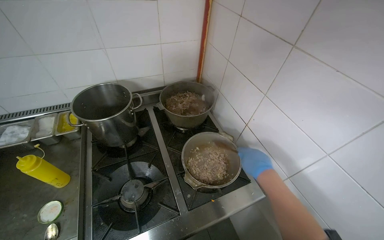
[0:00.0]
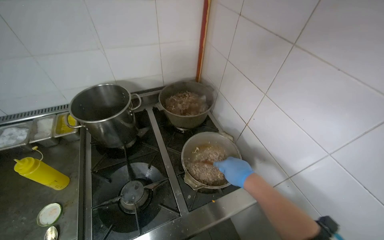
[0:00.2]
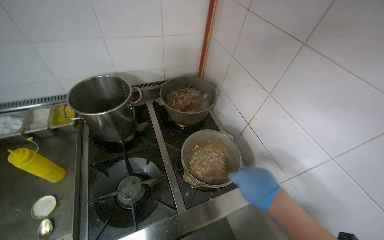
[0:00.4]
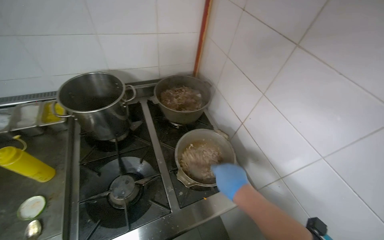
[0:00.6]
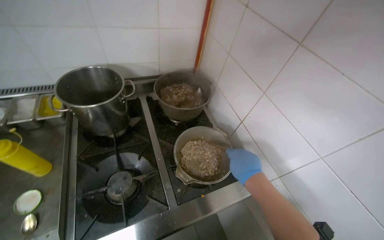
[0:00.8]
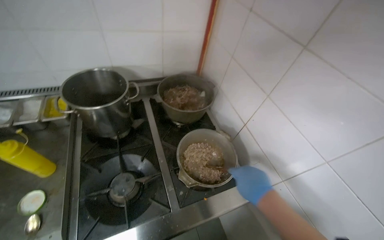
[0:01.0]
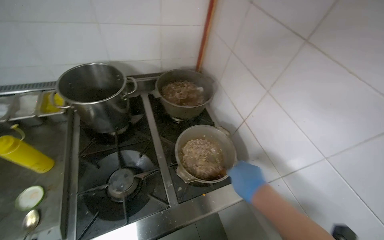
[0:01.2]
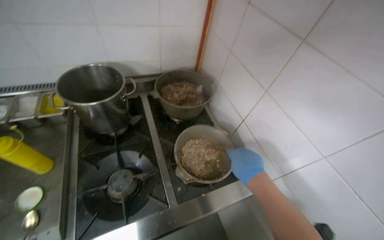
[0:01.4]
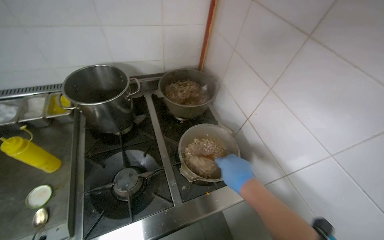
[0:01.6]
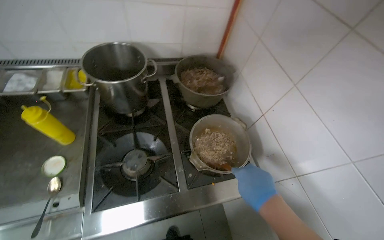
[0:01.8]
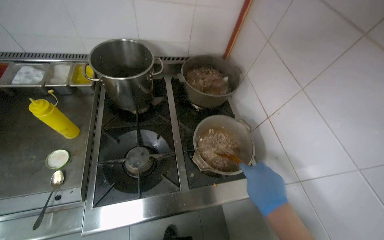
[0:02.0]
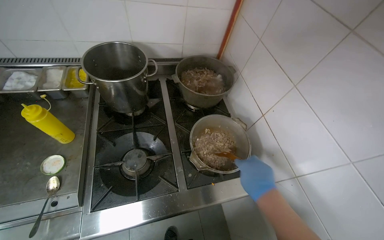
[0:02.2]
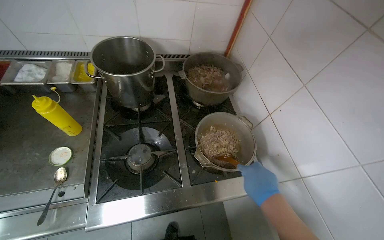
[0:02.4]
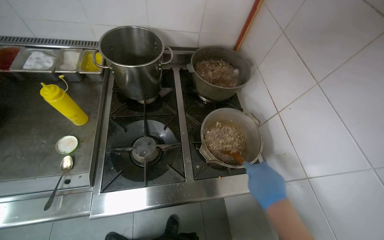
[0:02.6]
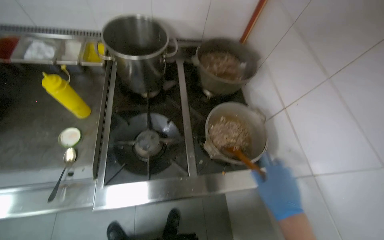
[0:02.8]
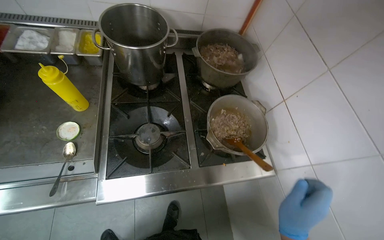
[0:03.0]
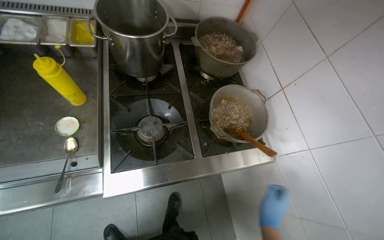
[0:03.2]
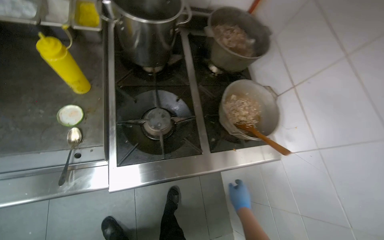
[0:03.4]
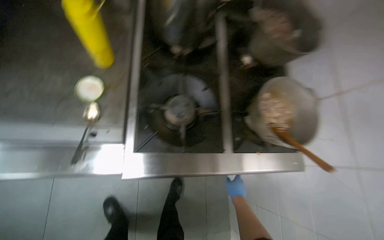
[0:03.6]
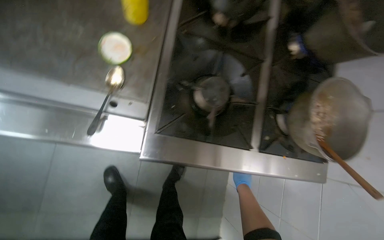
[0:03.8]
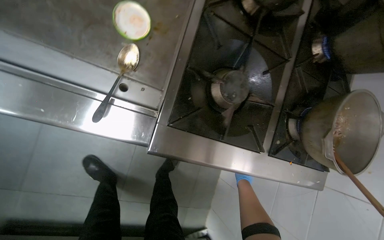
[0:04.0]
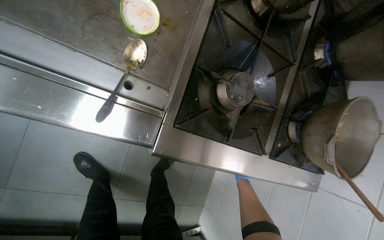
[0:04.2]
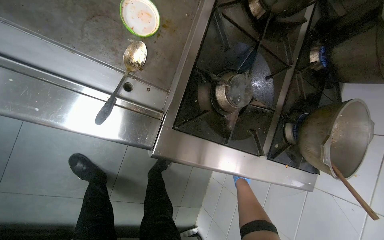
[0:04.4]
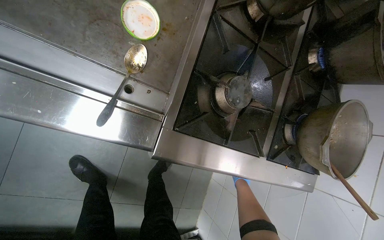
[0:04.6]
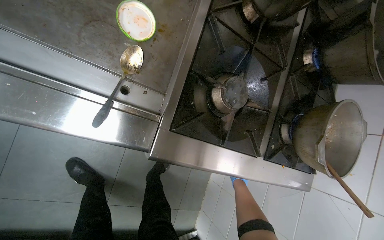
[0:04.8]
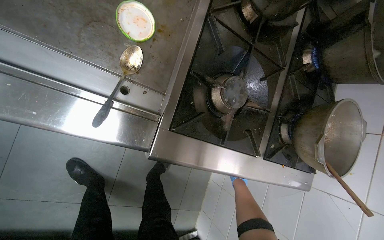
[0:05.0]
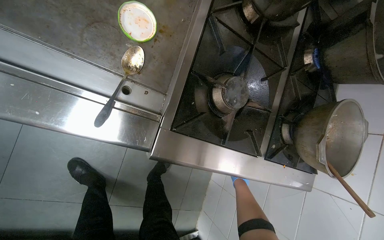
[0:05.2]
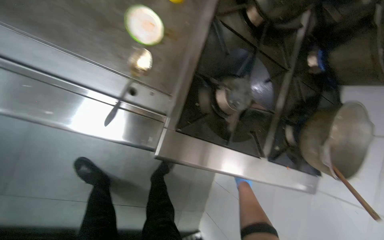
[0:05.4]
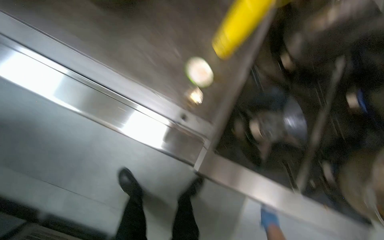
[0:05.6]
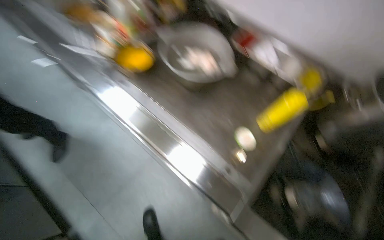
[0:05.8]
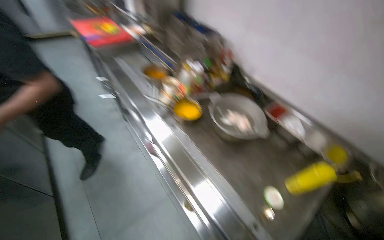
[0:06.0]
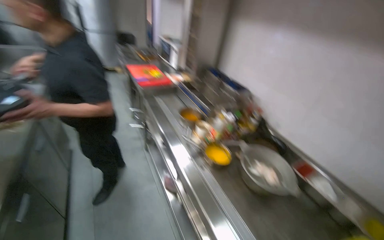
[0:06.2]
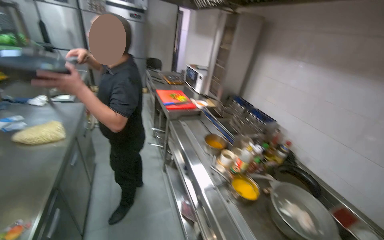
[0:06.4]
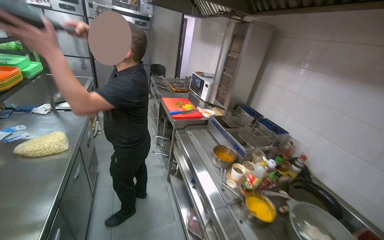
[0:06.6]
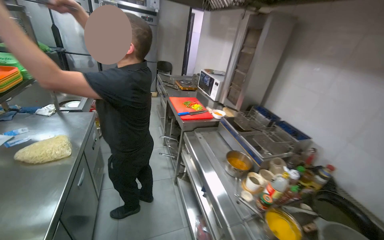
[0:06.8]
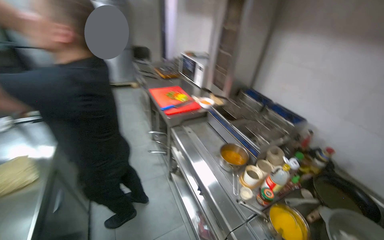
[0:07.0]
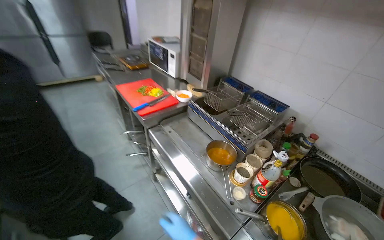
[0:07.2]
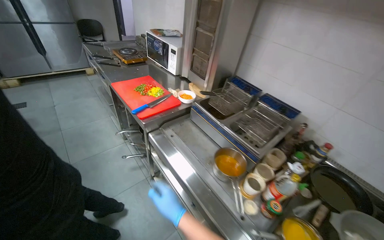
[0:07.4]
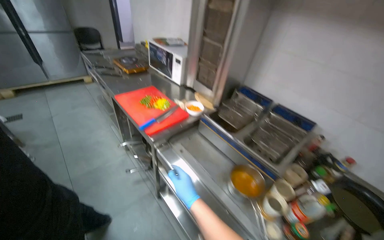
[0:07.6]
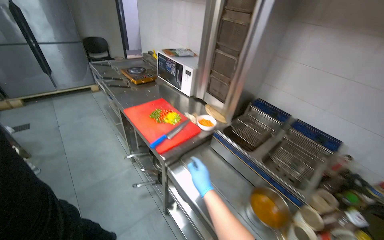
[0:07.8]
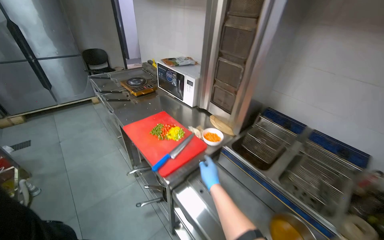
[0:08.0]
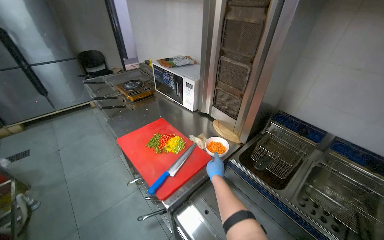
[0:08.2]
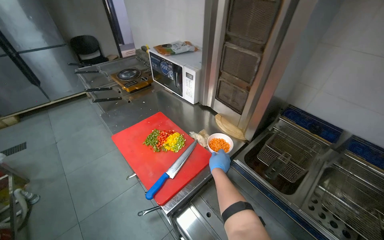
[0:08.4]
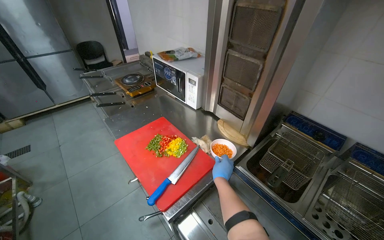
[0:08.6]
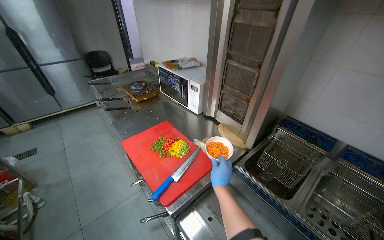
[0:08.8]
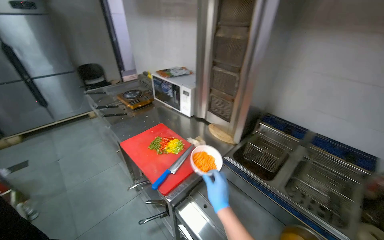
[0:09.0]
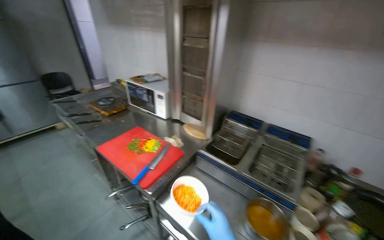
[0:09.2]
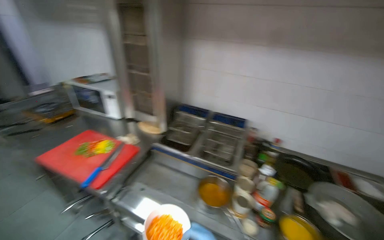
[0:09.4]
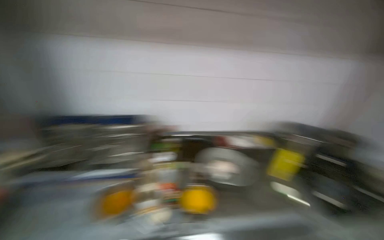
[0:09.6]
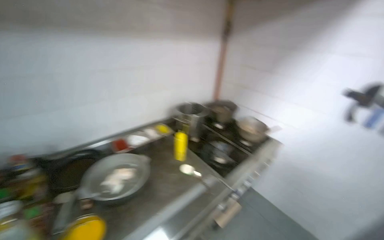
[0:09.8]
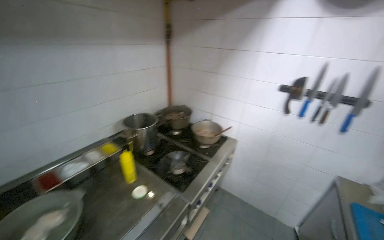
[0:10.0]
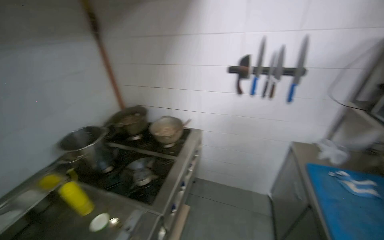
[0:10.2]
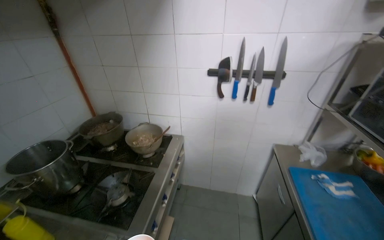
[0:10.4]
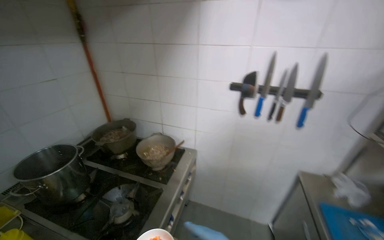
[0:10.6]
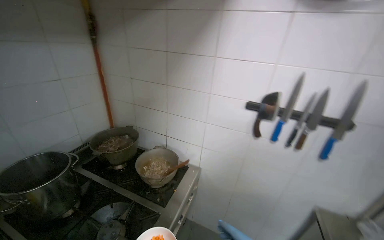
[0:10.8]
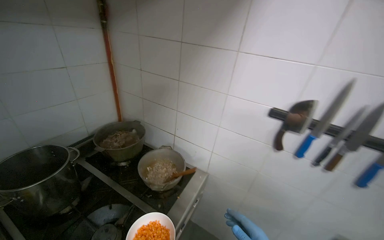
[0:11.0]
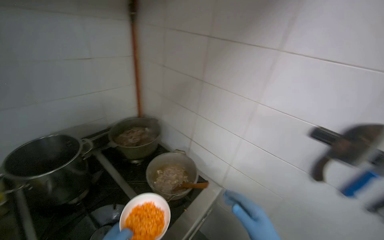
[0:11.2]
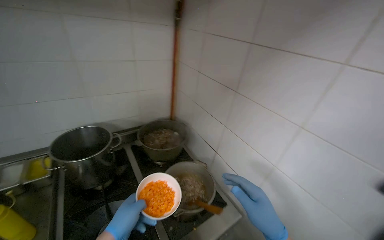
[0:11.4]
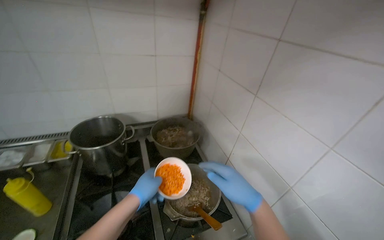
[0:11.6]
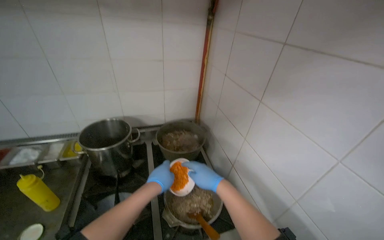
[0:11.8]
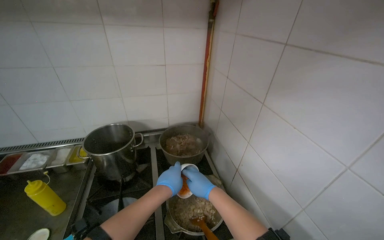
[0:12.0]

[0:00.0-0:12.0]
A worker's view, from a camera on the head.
Job: cooking food.
The whole recording: Adding ingredients and stirring food. The worker stirs food in a pot on the stove, occasionally pausing.
0:01.6 to 0:03.0: The right hand goes about 15 cm down the picture.
0:03.0 to 0:04.4: The camera travels roughly 50 cm. The view tilts some 20 degrees downward. Everything in view rotates some 30 degrees clockwise.
0:04.4 to 0:06.0: The camera travels approximately 50 cm. The head turns to the left by roughly 40 degrees. The view tilts some 50 degrees upward.
0:06.0 to 0:07.6: The head travels roughly 90 cm.
0:07.6 to 0:09.0: The right hand goes farther from the camera and returns, some 40 cm each way.
0:09.0 to 0:10.4: The camera is carried approximately 1 m. The wearer looks approximately 110 degrees further to the right.
0:10.4 to 0:12.0: The wearer moves some 70 cm. The wearer's head swings some 65 degrees to the left.

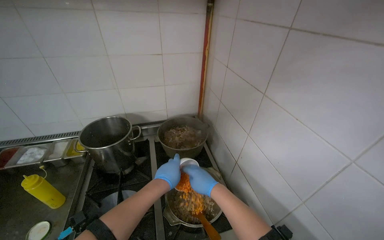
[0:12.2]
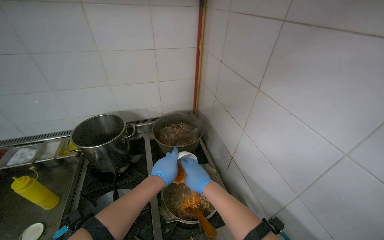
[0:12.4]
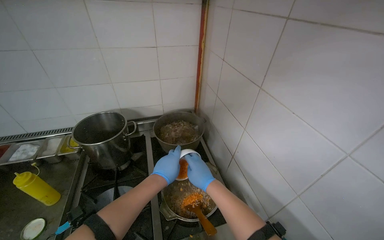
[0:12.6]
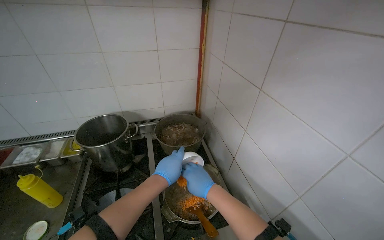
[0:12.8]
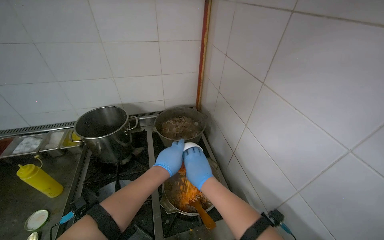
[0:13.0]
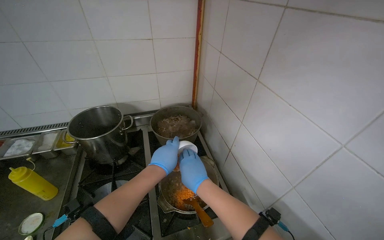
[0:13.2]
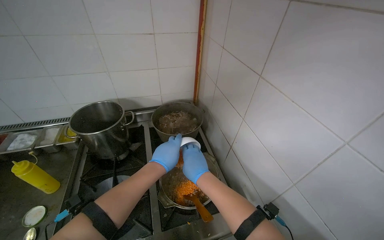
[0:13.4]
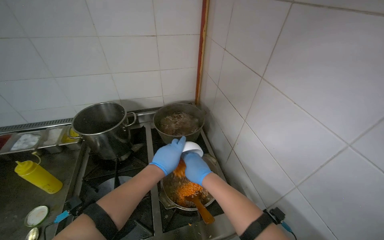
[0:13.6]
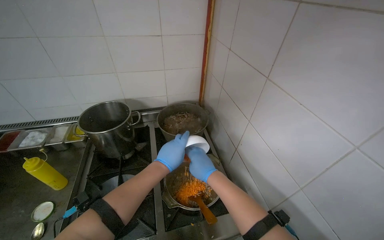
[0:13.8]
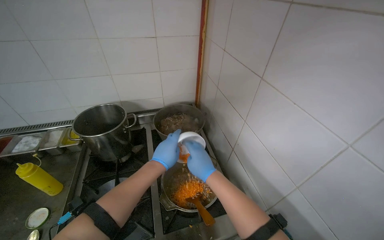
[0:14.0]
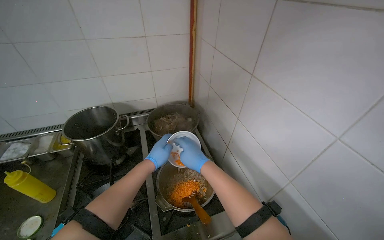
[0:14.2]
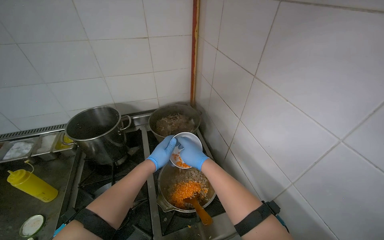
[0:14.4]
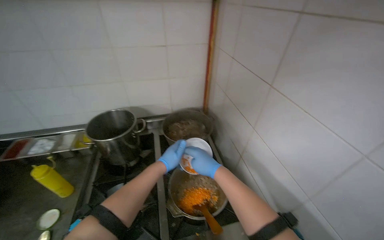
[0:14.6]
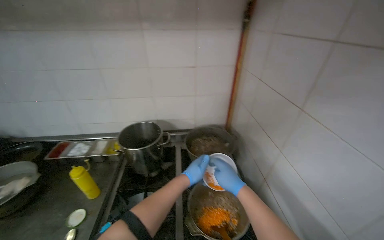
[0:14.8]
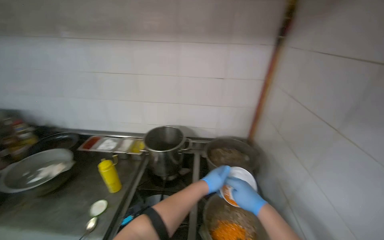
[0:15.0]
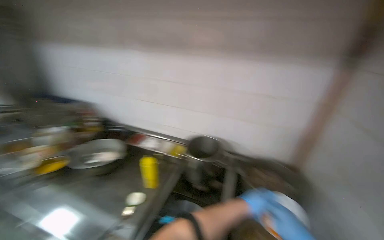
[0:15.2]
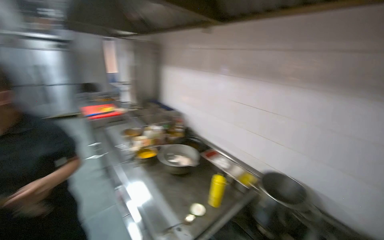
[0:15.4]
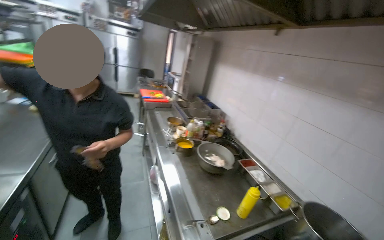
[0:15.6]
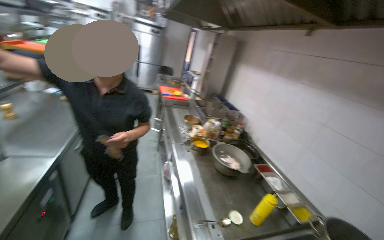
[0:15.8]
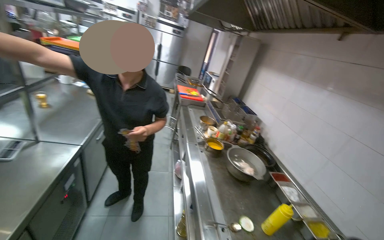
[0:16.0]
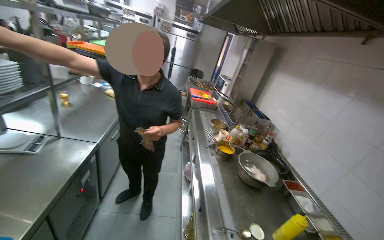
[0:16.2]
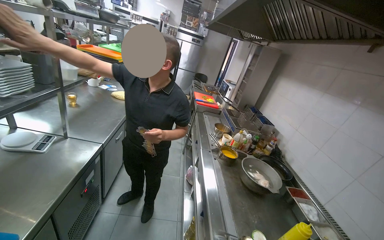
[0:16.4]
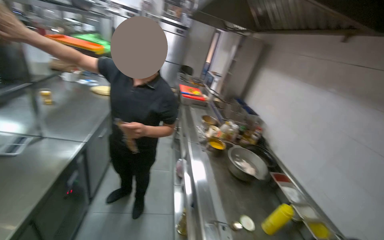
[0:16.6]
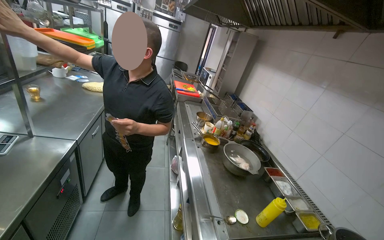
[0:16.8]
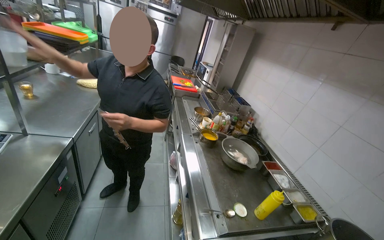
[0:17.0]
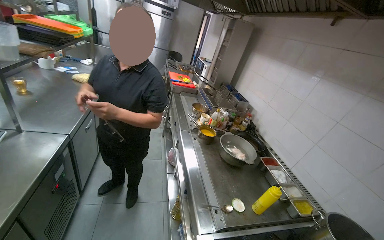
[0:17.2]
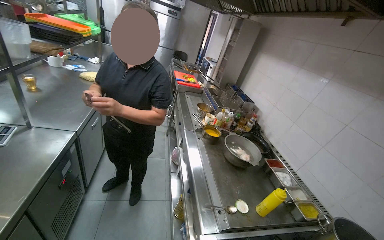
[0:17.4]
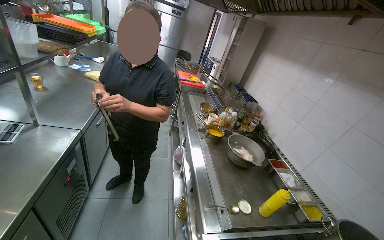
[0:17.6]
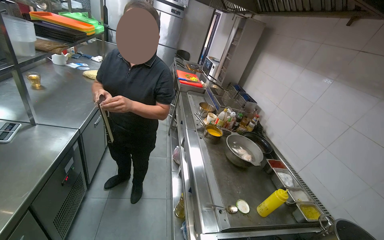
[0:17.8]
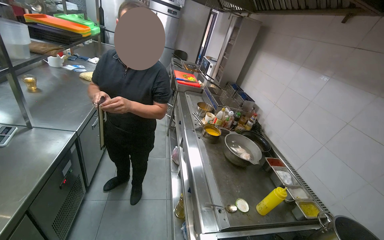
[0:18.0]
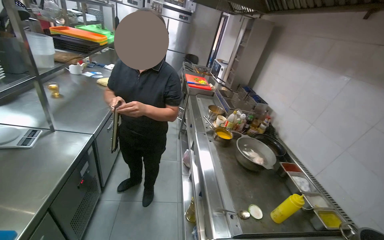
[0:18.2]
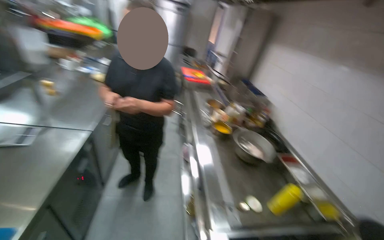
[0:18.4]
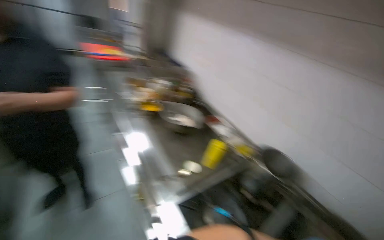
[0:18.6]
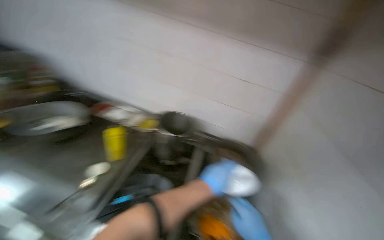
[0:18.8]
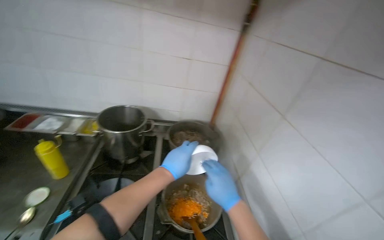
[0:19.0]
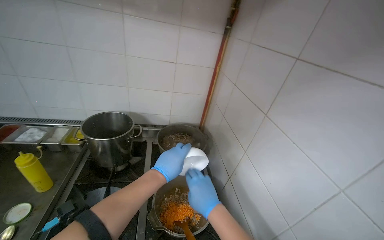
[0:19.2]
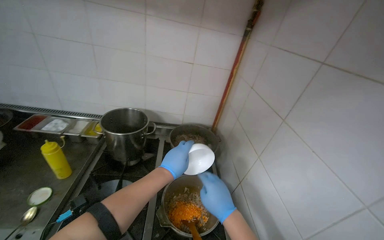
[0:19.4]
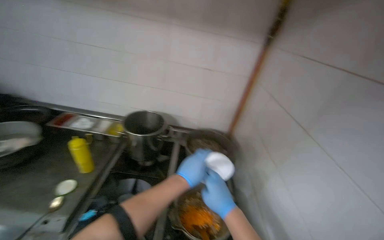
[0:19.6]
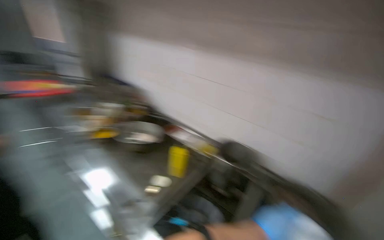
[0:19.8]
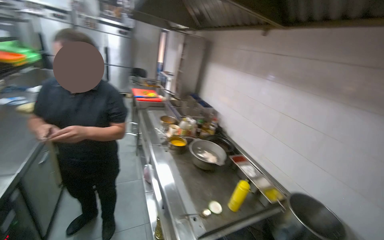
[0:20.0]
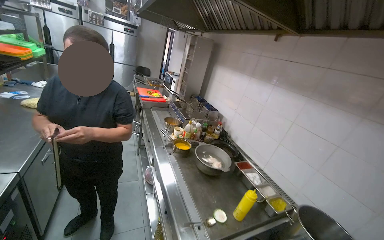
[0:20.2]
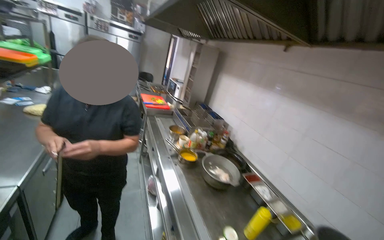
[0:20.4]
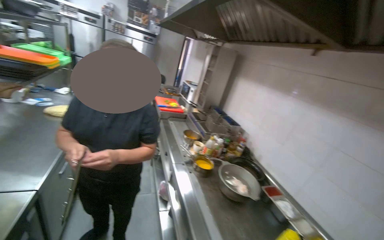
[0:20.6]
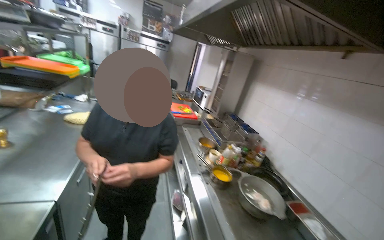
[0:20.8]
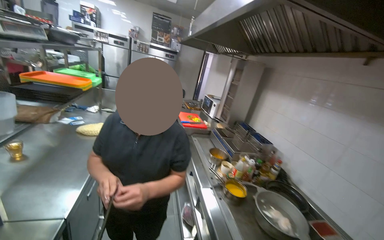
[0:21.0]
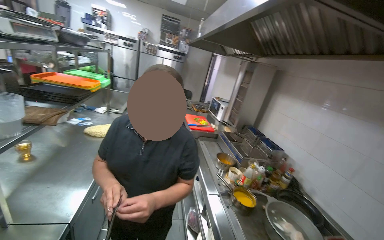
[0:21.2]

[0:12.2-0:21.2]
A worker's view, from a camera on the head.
Job: cooking food.
The whole recording: Adding ingredients and stirring food. The worker stirs food in a pot on the stove, occasionally pausing.
0:12.2 to 0:13.8: The hands stay close to where they were, moving slightly.
0:13.8 to 0:15.2: The wearer's head swings approximately 35 degrees to the left. The view tilts approximately 20 degrees upward.
0:15.2 to 0:16.6: The head rotates roughly 65 degrees to the left.
0:18.2 to 0:19.8: The wearer's head swings approximately 35 degrees to the right.
0:19.8 to 0:21.2: The camera is carried approximately 1 m. The head turns to the left by some 60 degrees. The view tilts some 30 degrees upward.